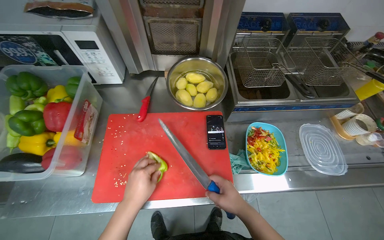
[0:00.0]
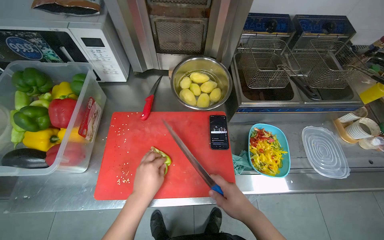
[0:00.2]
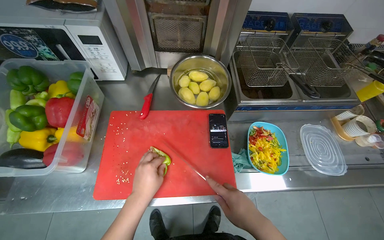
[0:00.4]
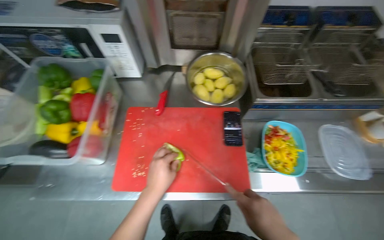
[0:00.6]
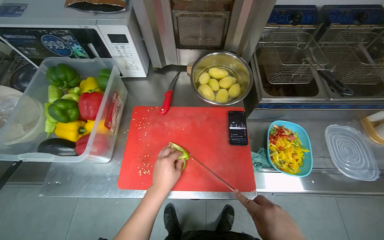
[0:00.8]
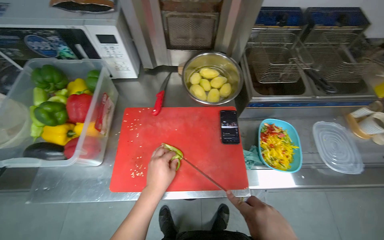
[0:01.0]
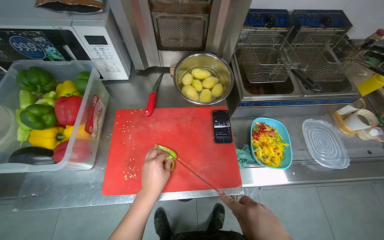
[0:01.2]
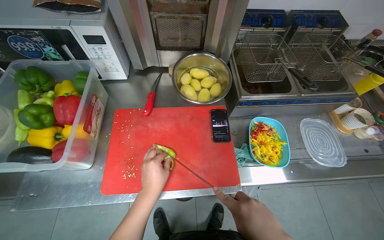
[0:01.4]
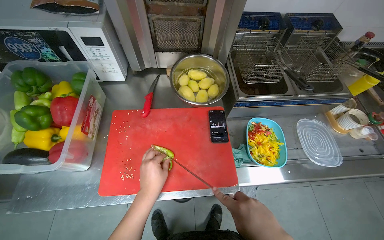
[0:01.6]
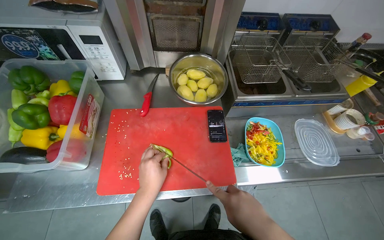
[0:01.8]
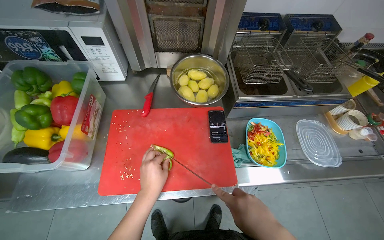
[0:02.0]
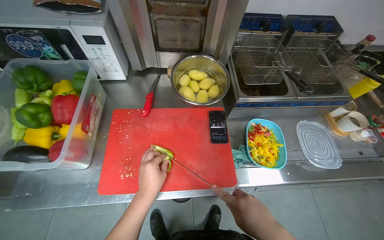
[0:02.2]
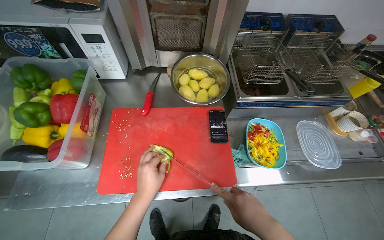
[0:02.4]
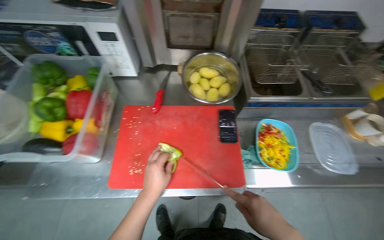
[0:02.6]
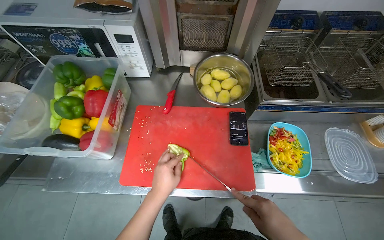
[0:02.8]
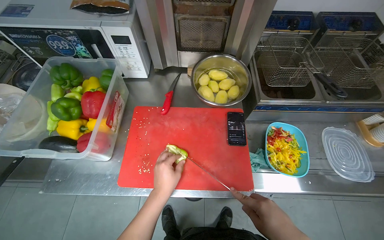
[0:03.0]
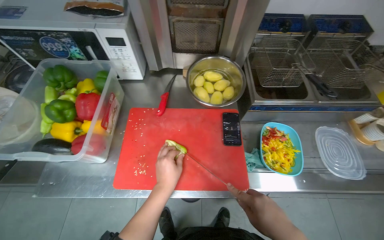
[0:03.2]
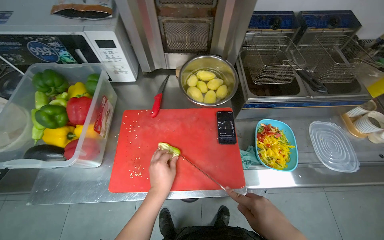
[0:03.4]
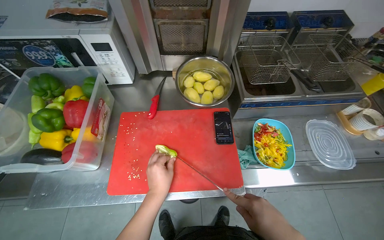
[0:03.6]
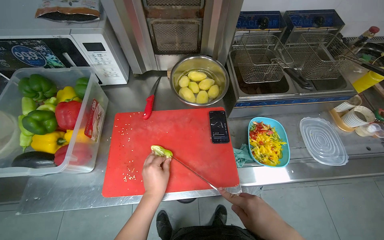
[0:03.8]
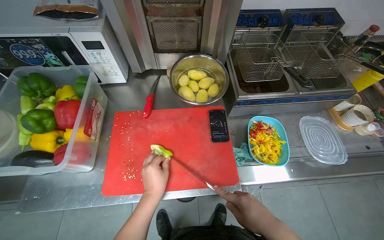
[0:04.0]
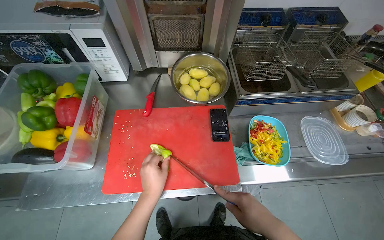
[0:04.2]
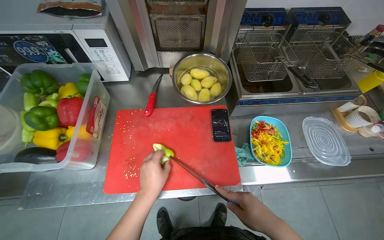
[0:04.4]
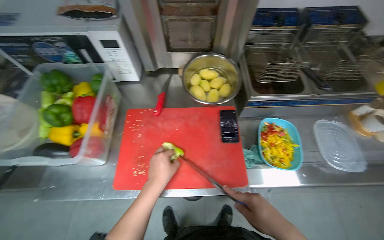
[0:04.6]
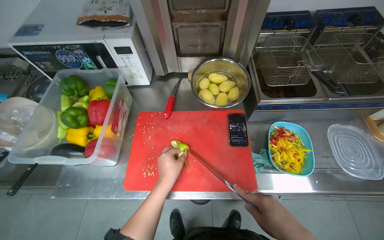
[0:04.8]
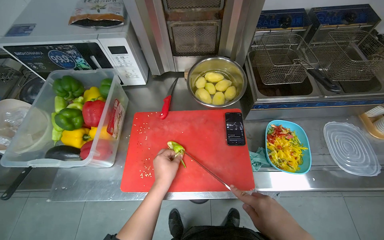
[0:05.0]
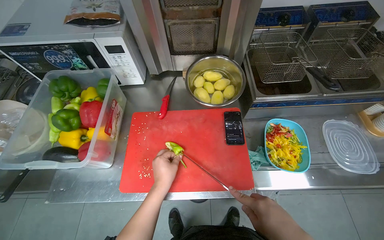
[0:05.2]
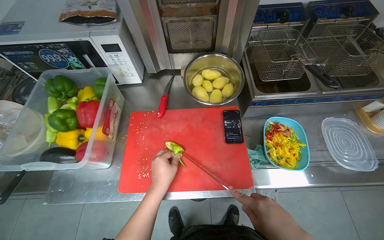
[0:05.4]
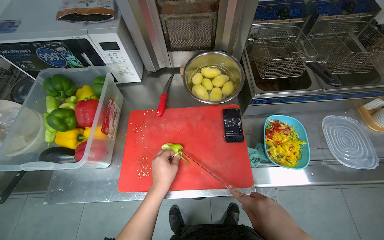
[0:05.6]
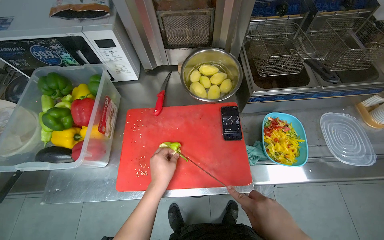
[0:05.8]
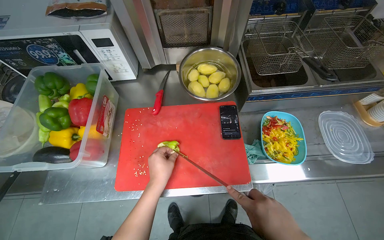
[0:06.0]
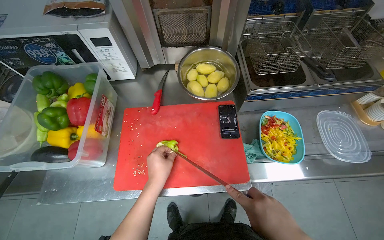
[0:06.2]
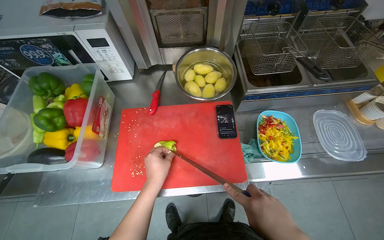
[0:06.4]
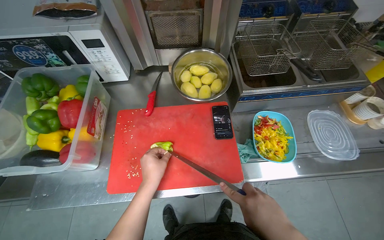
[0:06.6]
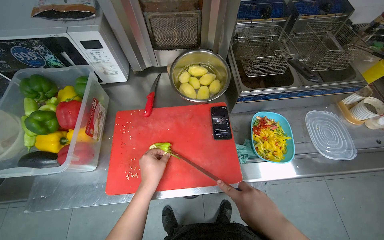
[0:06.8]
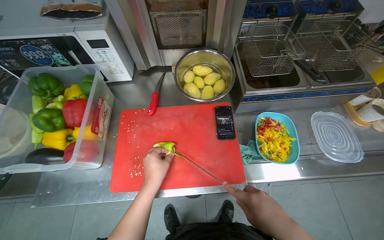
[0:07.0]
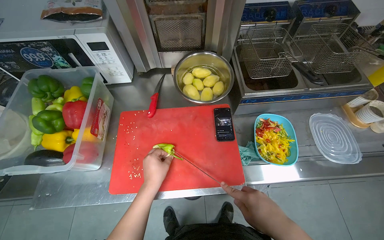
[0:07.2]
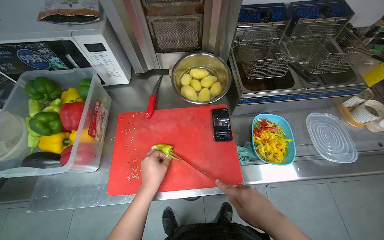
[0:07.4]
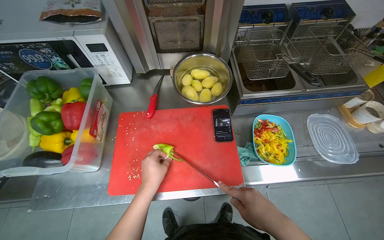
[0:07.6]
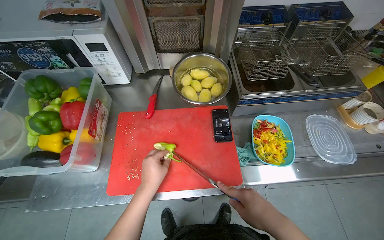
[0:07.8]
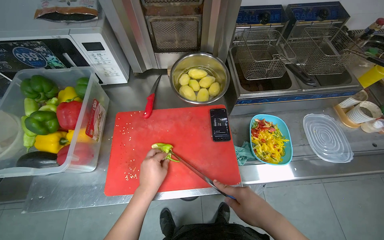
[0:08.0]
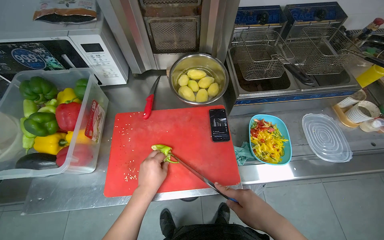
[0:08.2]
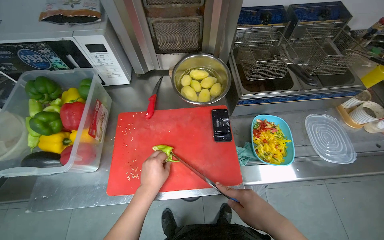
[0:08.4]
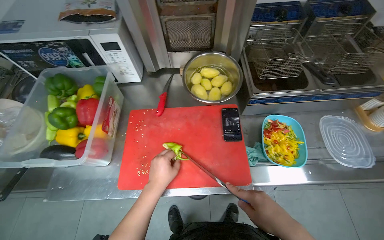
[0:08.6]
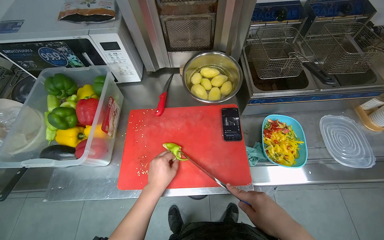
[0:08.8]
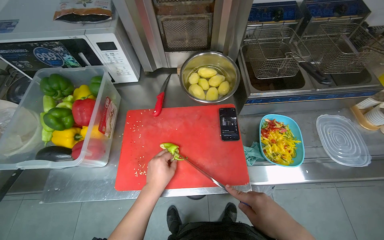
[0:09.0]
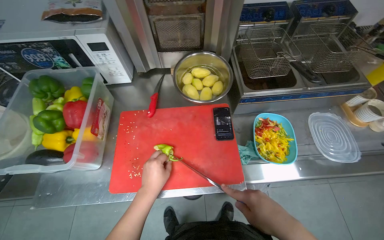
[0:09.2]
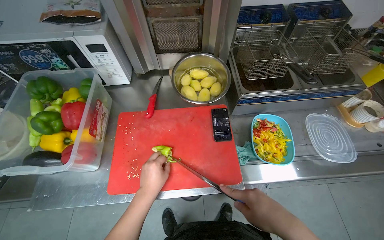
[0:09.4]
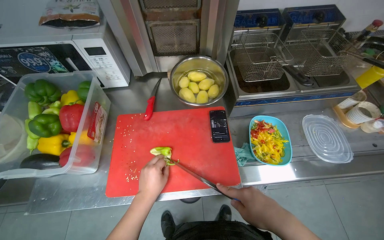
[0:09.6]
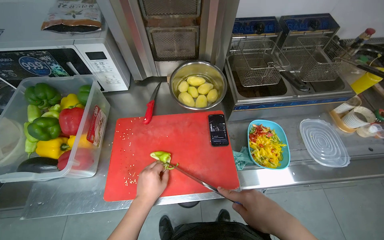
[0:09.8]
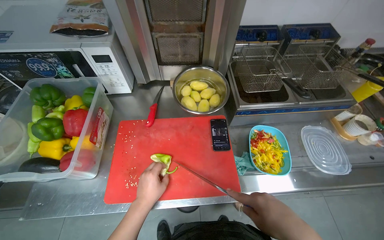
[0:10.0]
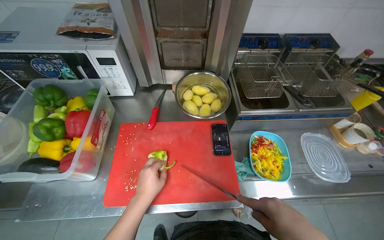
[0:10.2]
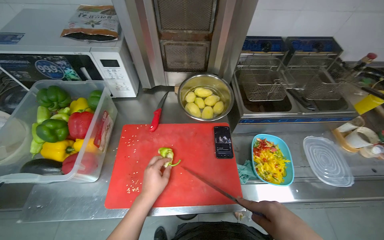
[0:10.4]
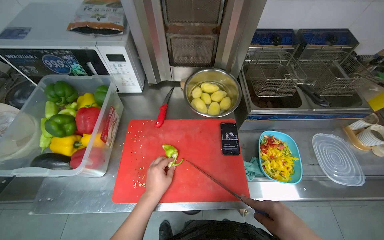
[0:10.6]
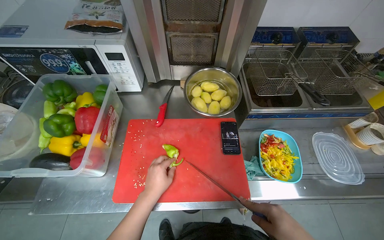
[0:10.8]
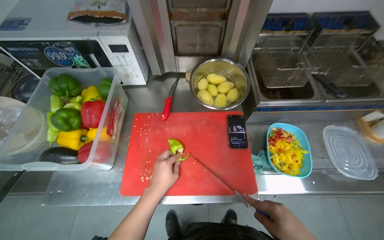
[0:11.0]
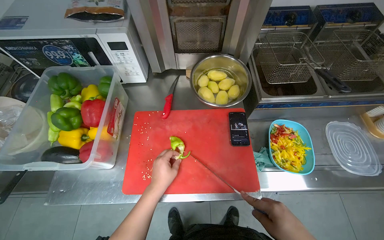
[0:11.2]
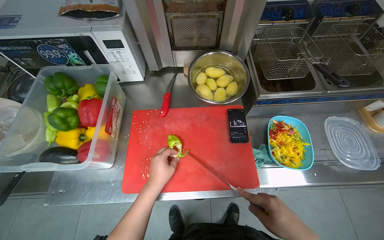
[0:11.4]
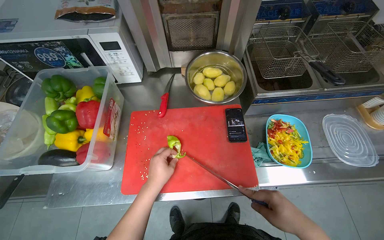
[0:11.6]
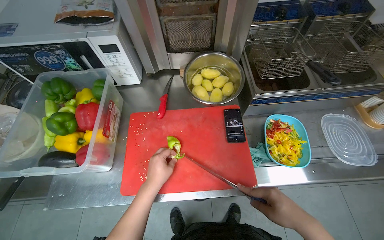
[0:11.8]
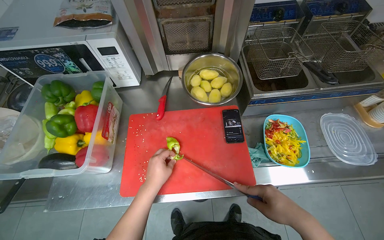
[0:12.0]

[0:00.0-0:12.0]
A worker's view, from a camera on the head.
Job: preparing food.
The whole recording: Cutting bell peppers. The worker cuts bell peppers into strips on a red cutting board and transfers them to a container.
0:07.6 to 0:09.0: The hands make small movements and keep their place.

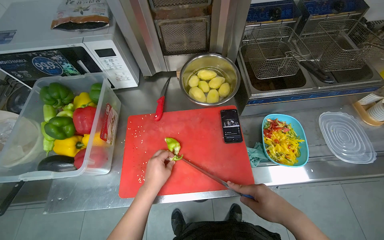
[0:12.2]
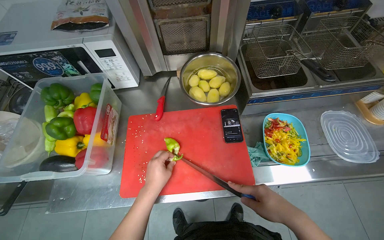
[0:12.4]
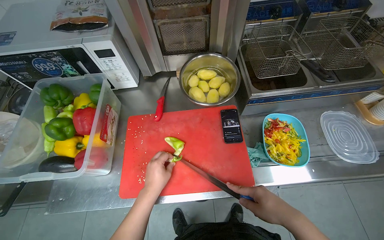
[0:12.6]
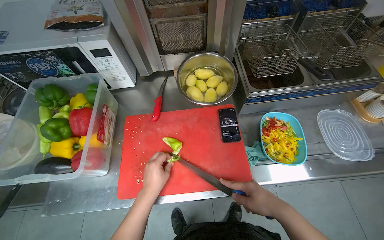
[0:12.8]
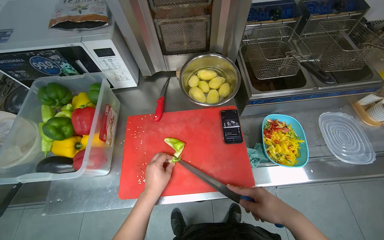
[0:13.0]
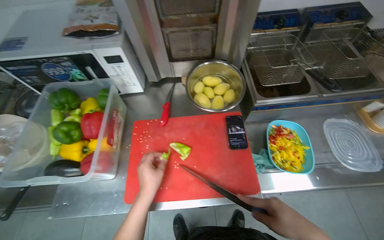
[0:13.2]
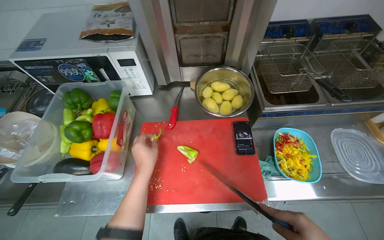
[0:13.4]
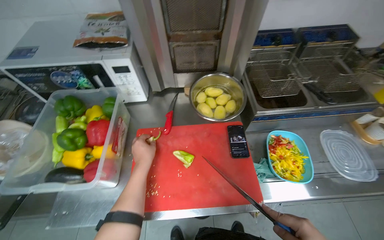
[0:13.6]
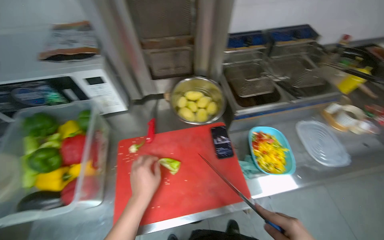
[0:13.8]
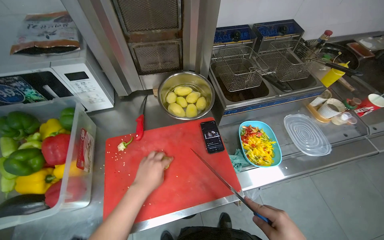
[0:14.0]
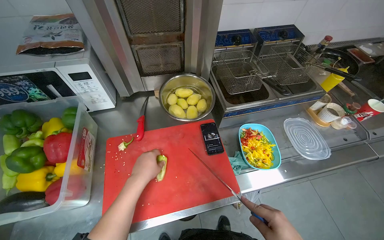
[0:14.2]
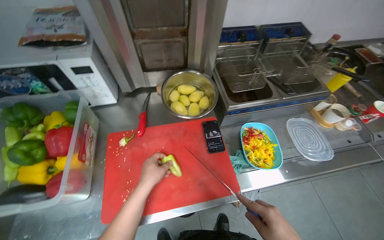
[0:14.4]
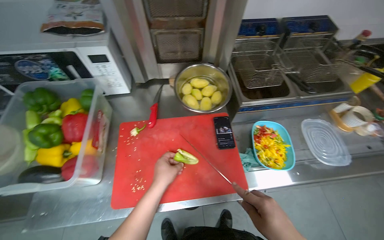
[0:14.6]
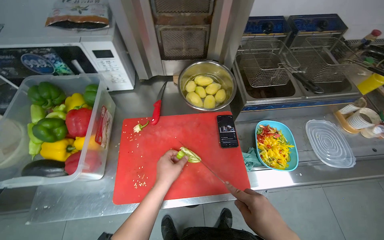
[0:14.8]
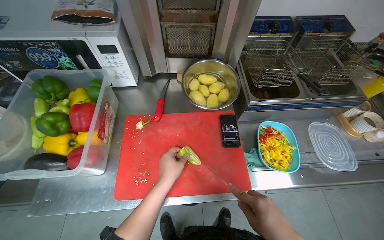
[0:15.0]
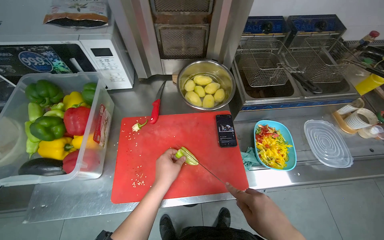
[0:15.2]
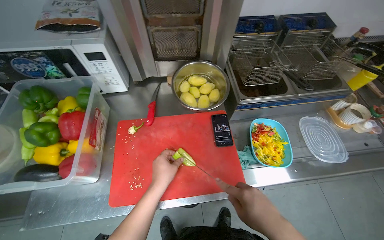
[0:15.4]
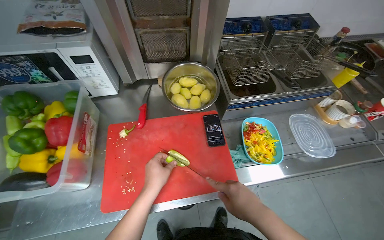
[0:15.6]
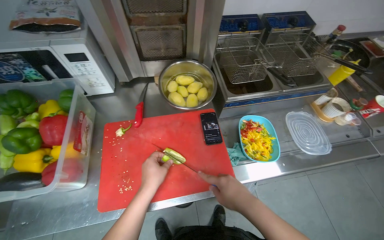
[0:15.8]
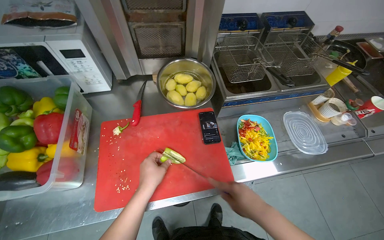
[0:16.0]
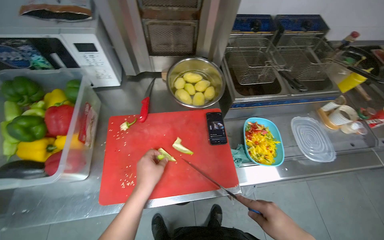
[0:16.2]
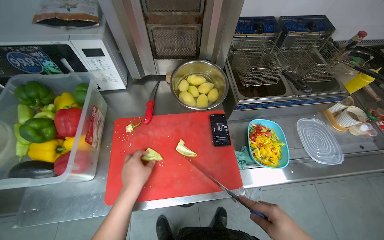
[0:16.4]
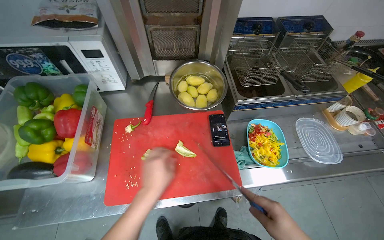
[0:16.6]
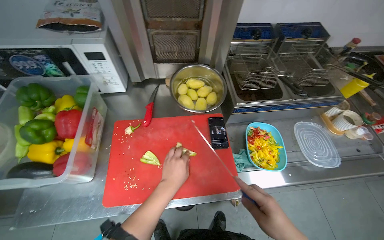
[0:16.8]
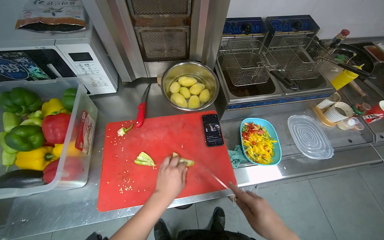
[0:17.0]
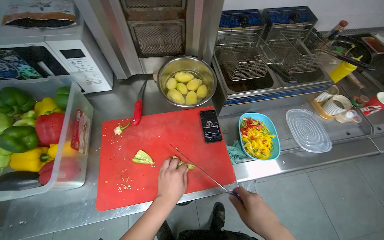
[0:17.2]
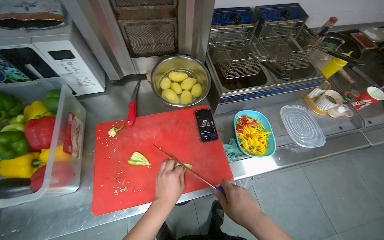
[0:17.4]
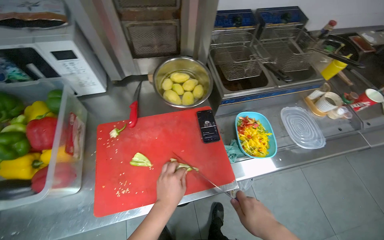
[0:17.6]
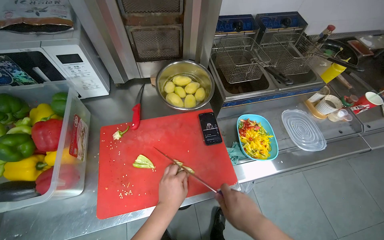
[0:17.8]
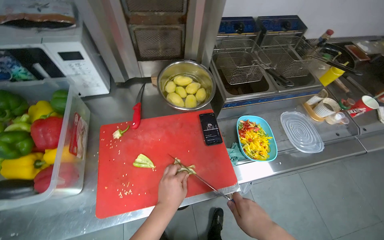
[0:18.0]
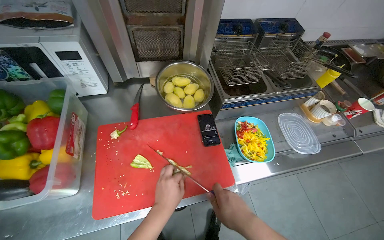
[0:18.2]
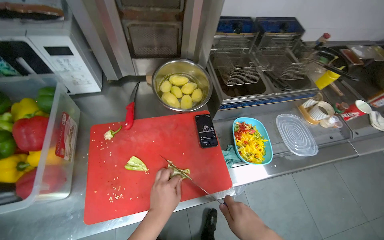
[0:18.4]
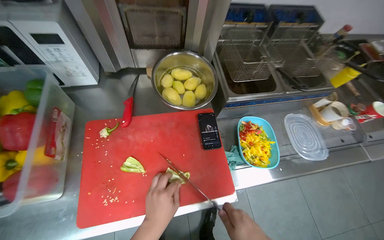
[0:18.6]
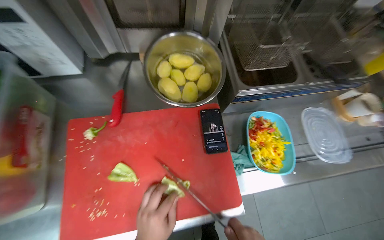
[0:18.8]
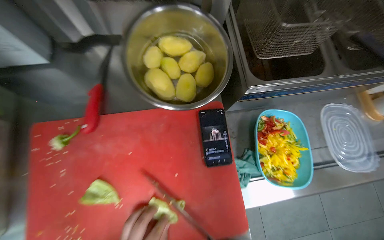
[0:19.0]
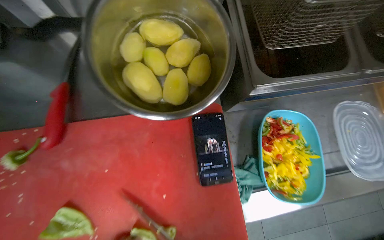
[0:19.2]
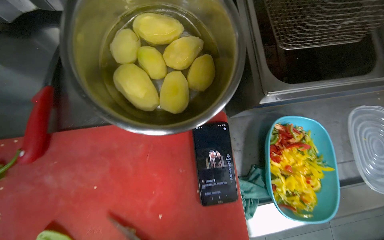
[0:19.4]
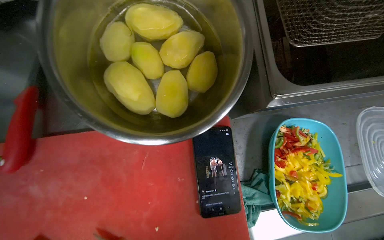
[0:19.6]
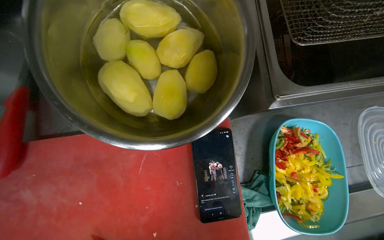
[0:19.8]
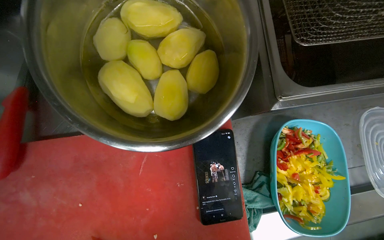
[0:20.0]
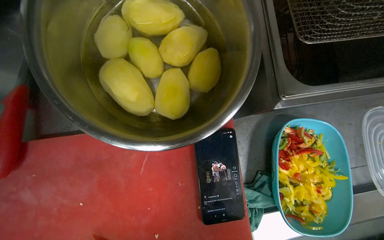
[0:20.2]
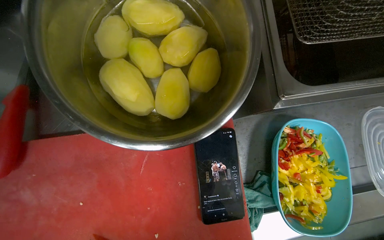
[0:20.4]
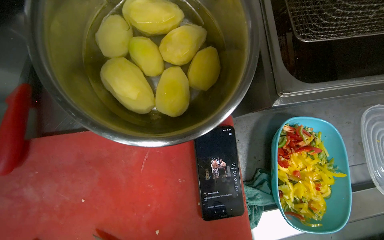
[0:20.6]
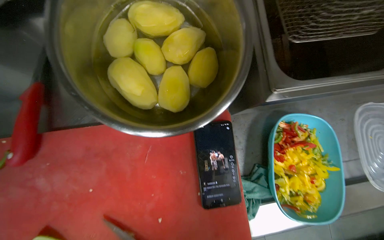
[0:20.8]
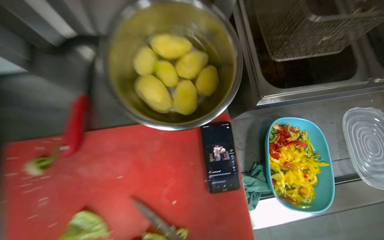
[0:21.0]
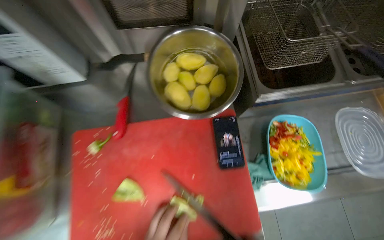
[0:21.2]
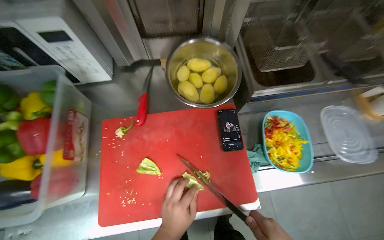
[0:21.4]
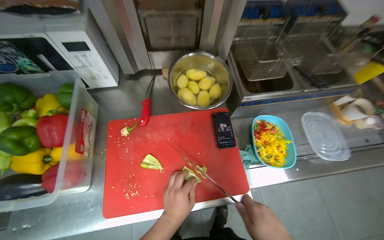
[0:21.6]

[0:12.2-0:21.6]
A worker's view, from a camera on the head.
Job: preparing food.
The whole recording: Cutting bell peppers. The worker cuts bell peppers into strips on a red cutting board and transfers them to a container.
0:17.0 to 0:18.4: The hands are busy where they are.
0:18.4 to 0:20.0: The head travels roughly 50 cm. The view tips downward by some 20 degrees.
0:20.0 to 0:21.6: The camera is carried approximately 40 cm. The view tilts approximately 20 degrees upward.
